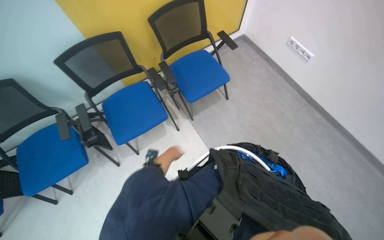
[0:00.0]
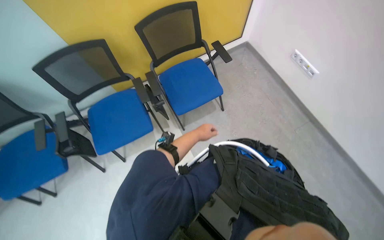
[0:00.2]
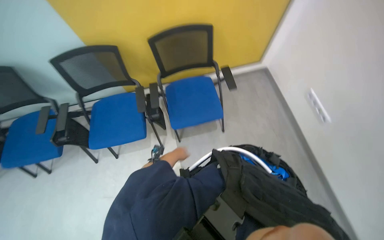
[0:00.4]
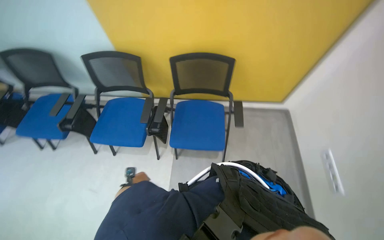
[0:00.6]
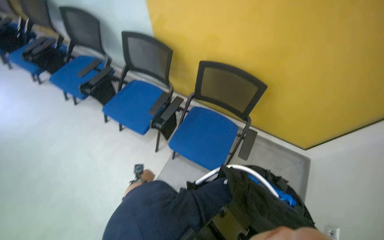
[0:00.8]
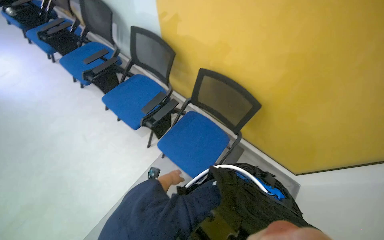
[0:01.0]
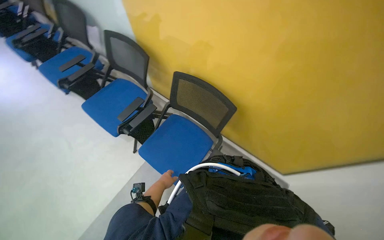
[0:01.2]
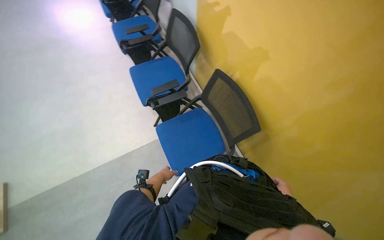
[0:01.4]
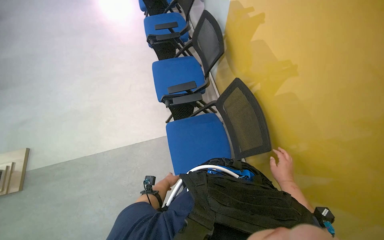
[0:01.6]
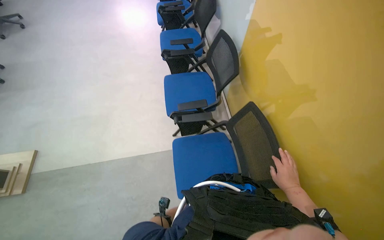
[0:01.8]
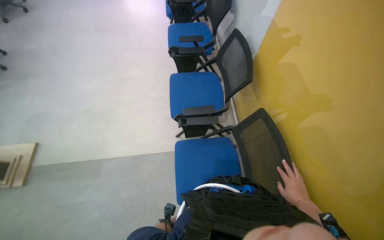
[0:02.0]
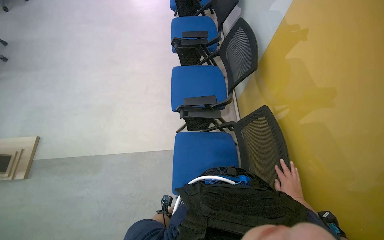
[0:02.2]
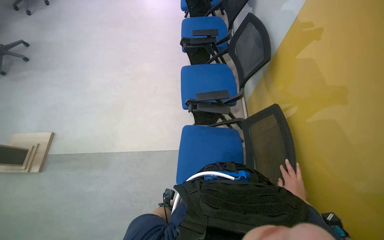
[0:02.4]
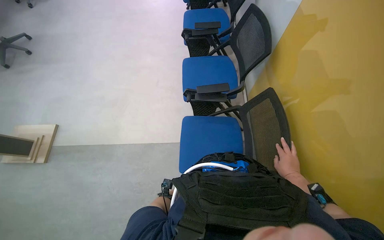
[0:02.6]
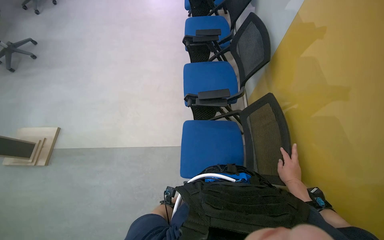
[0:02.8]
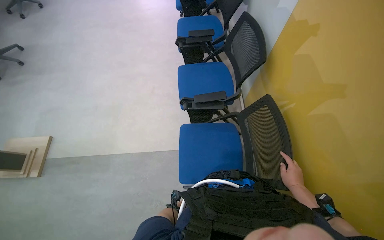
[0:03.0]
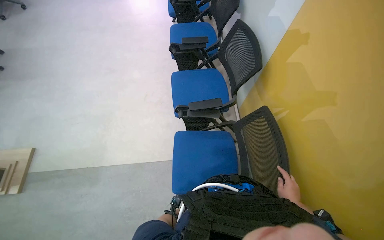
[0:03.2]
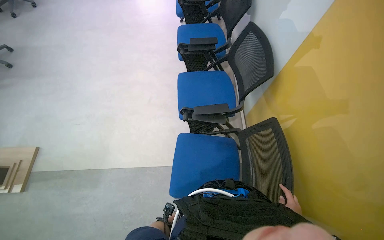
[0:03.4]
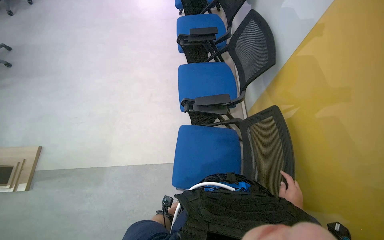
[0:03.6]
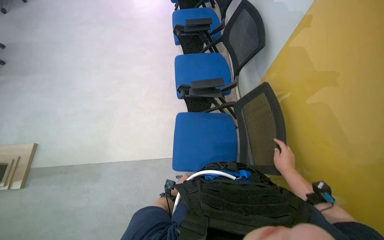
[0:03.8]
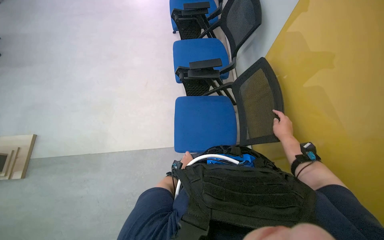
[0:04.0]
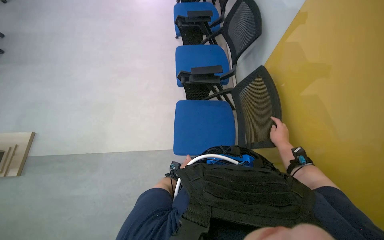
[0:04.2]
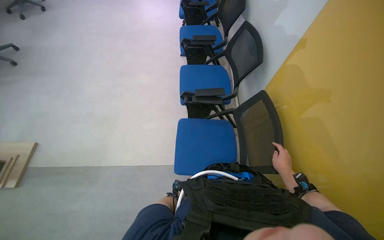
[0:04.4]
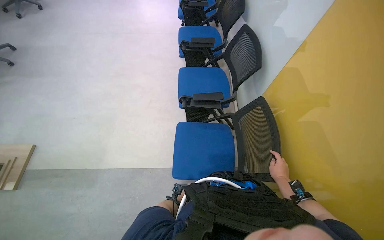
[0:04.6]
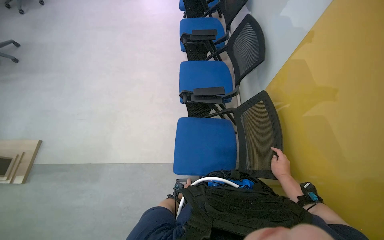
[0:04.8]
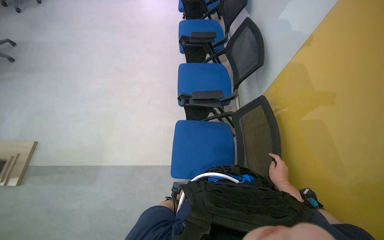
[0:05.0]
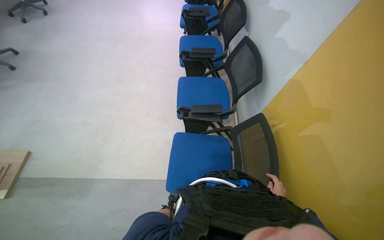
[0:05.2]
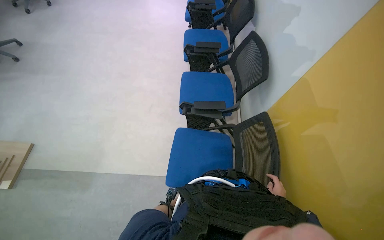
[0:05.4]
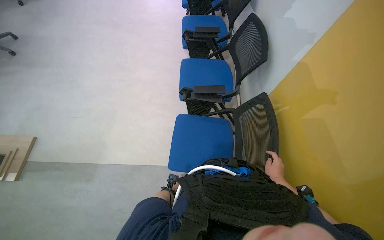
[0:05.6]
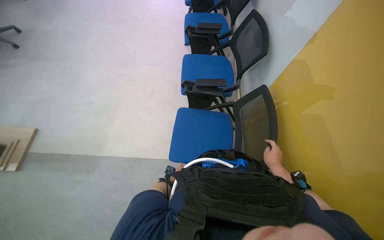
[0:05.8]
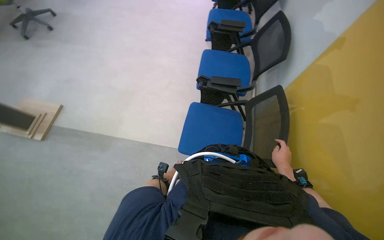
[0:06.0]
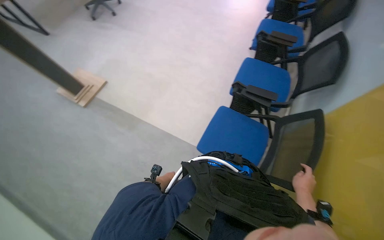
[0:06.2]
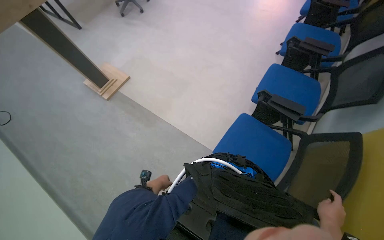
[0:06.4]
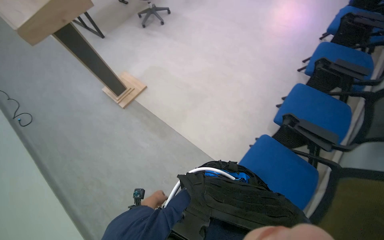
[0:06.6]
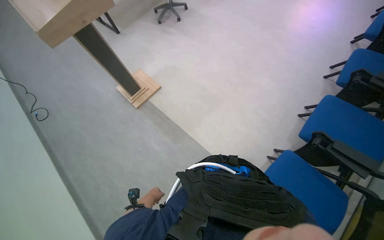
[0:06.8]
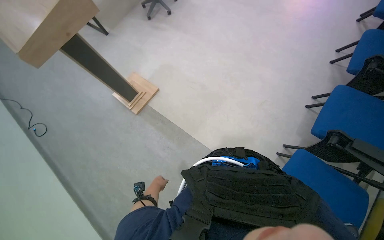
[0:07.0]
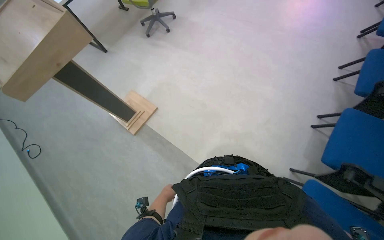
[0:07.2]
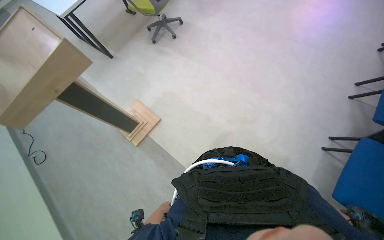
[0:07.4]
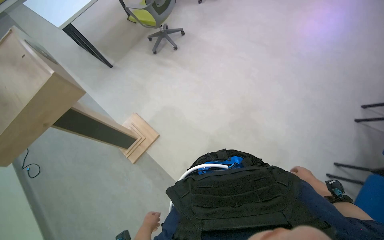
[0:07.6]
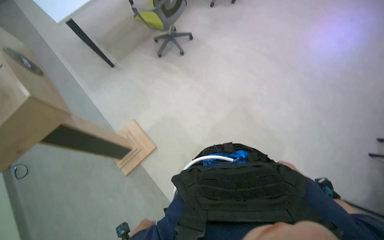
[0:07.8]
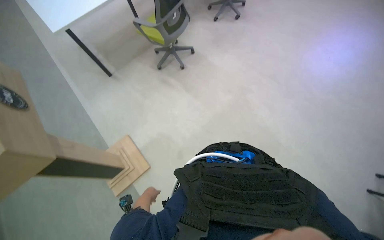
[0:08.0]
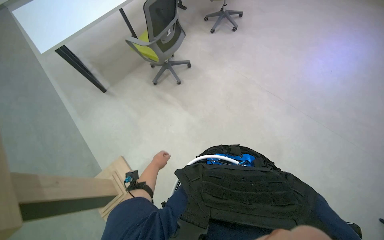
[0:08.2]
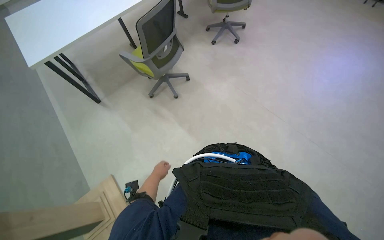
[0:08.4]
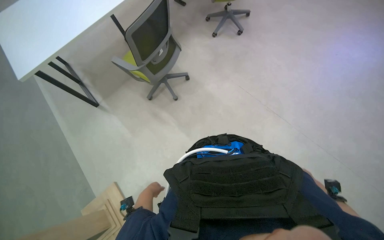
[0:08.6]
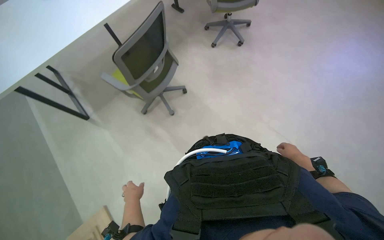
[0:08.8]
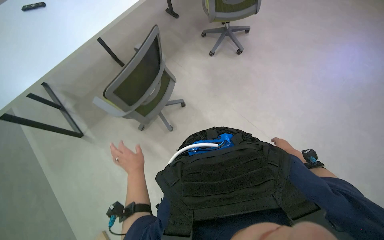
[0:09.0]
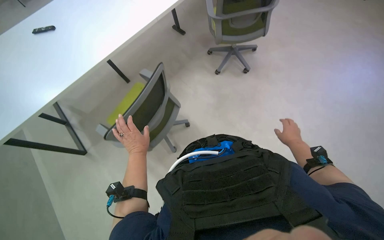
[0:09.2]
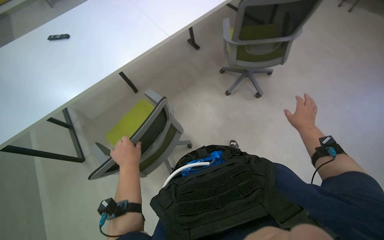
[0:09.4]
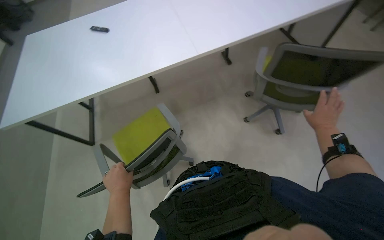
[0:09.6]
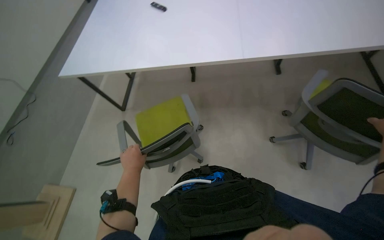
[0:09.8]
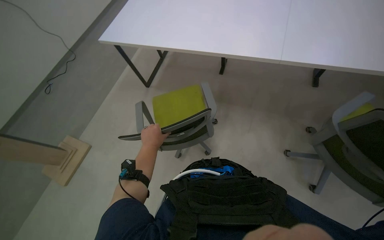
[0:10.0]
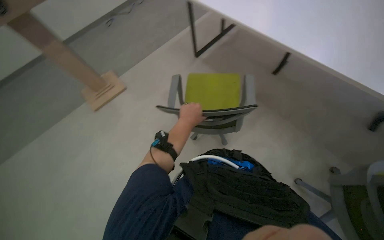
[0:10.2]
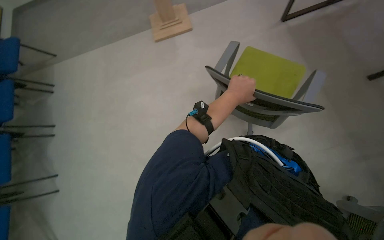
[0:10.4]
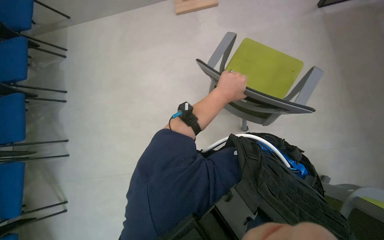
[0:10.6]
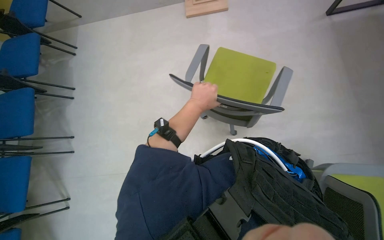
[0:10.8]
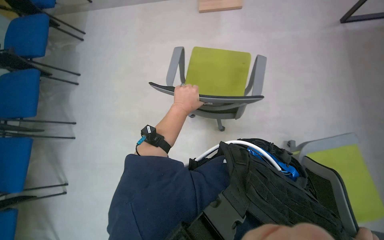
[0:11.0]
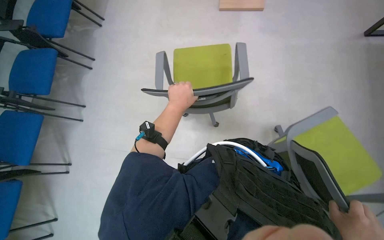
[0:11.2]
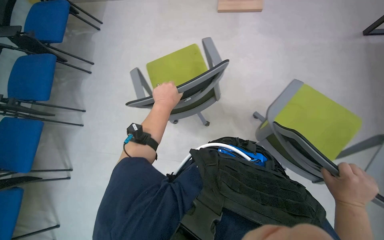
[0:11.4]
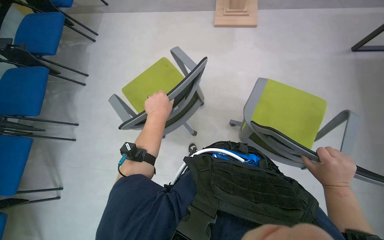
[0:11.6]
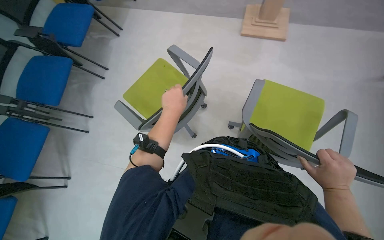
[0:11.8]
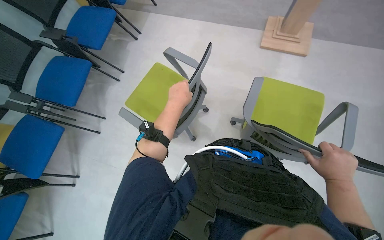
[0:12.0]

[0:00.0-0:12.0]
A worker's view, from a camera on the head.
Job: organizing items.
The whole recording: Arranging blue chairs. The worker arranges blue chairs in the room.
0:00.0 to 0:01.6: The camera travels approximately 1 m. The wearer's head swings approximately 105 degrees to the left.
0:04.4 to 0:06.0: The left hand goes nearer and farther, approximately 15 cm each way, reversing 2 times.
0:06.0 to 0:07.6: The camera travels some 90 cm. The wearer's head swings some 30 degrees to the left.
0:07.6 to 0:09.0: The camera pitches upward, by about 15 degrees.
0:09.0 to 0:10.4: The wearer moves roughly 70 cm. The head turns to the left by about 75 degrees. The camera pitches downward, by about 15 degrees.

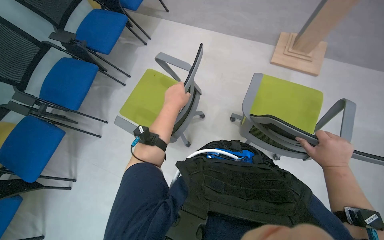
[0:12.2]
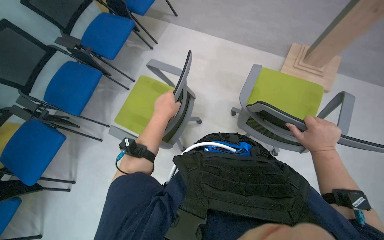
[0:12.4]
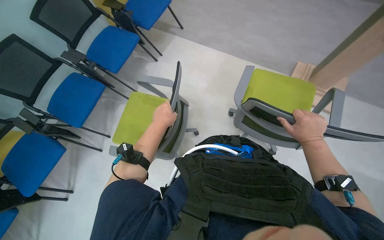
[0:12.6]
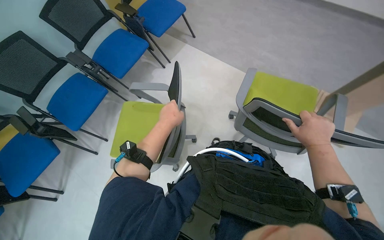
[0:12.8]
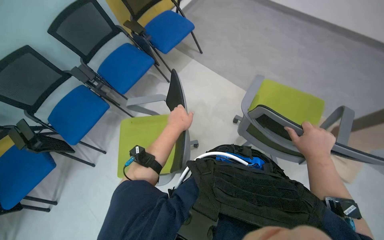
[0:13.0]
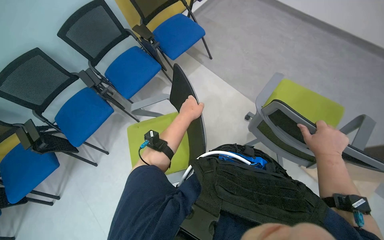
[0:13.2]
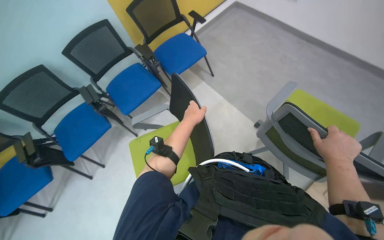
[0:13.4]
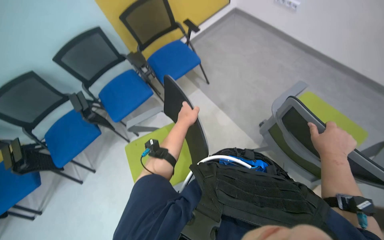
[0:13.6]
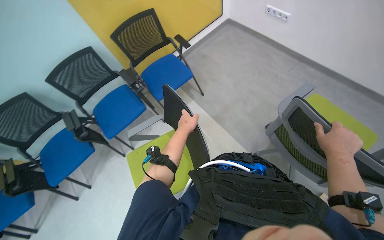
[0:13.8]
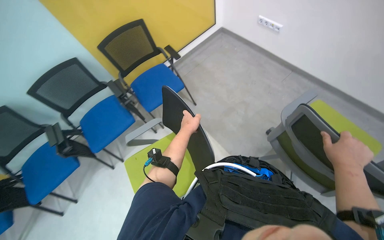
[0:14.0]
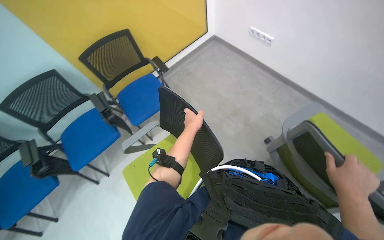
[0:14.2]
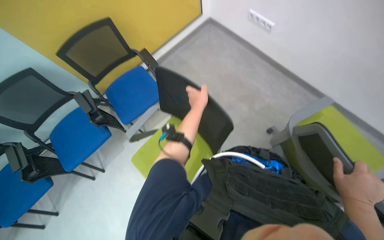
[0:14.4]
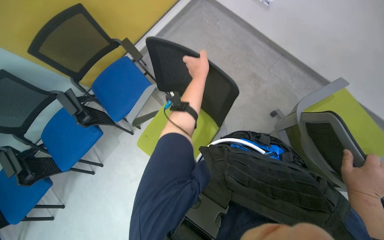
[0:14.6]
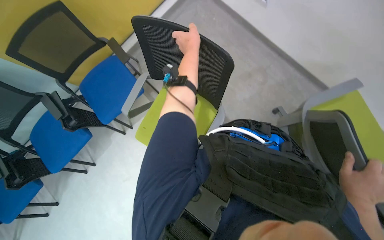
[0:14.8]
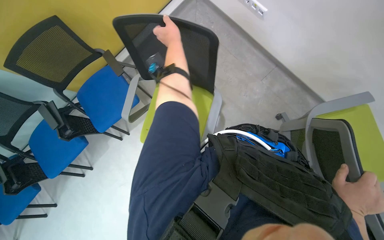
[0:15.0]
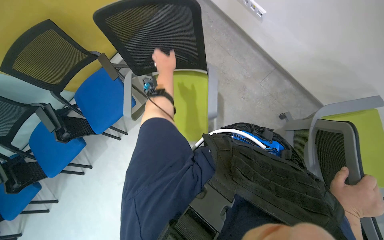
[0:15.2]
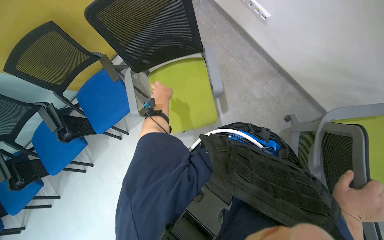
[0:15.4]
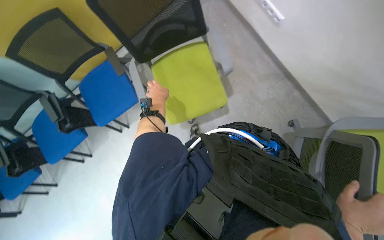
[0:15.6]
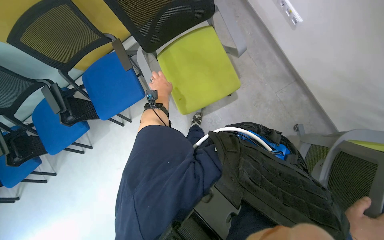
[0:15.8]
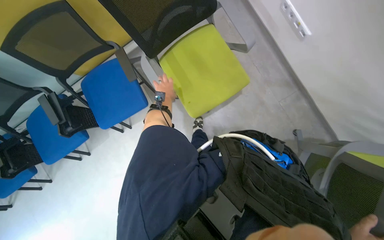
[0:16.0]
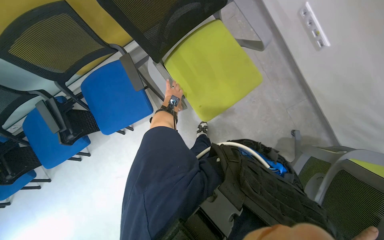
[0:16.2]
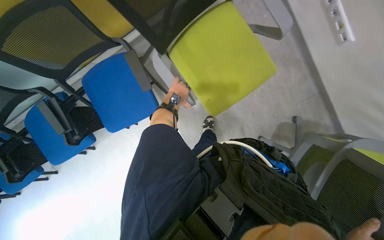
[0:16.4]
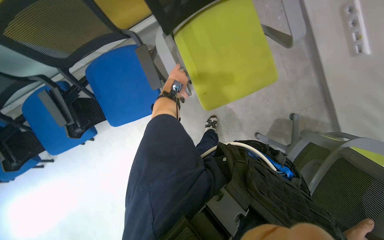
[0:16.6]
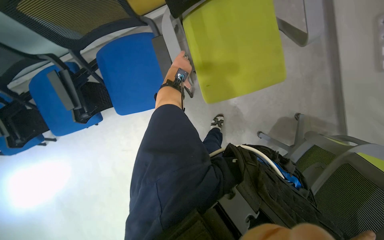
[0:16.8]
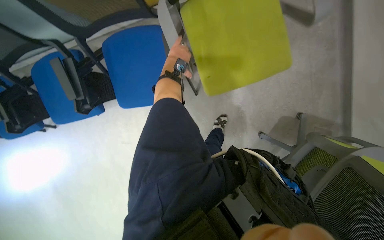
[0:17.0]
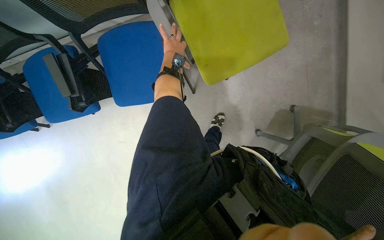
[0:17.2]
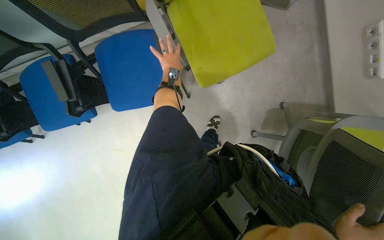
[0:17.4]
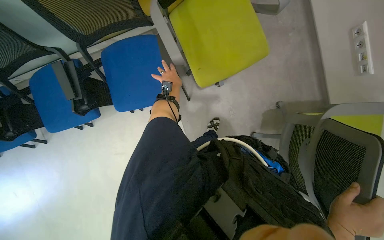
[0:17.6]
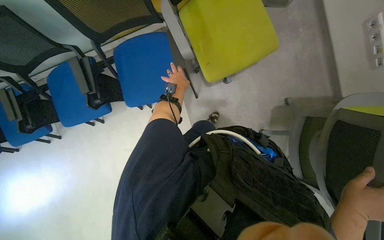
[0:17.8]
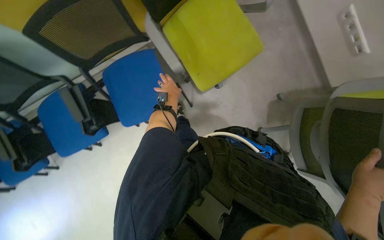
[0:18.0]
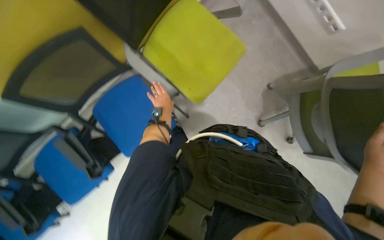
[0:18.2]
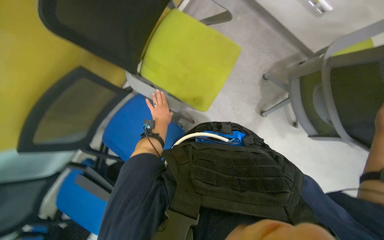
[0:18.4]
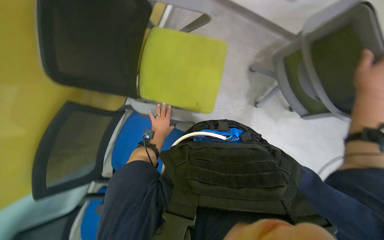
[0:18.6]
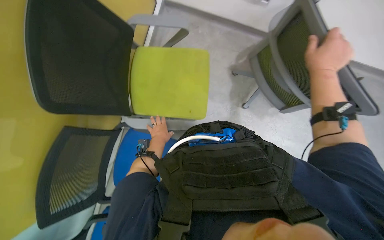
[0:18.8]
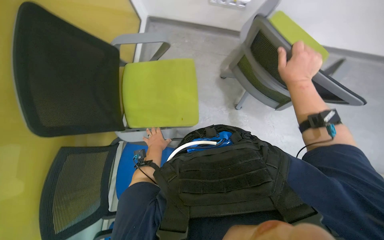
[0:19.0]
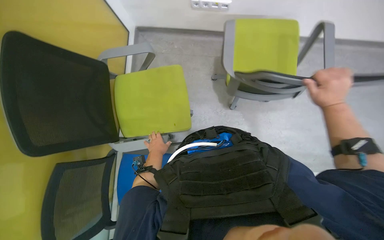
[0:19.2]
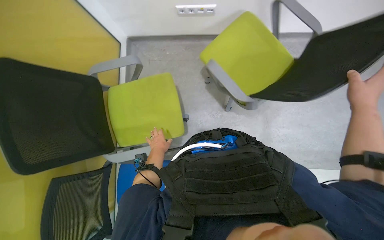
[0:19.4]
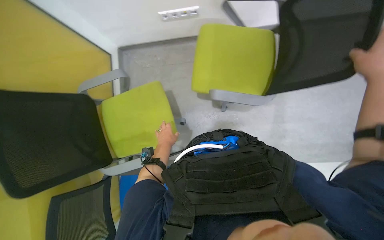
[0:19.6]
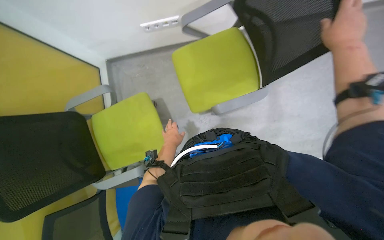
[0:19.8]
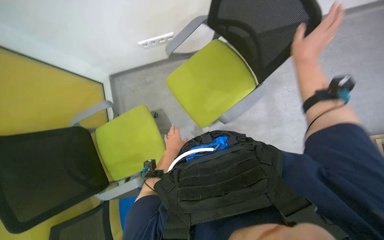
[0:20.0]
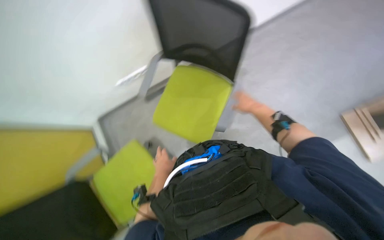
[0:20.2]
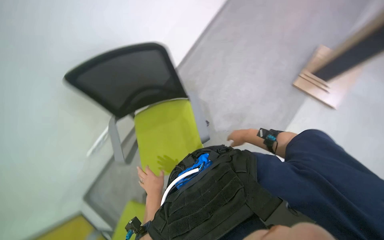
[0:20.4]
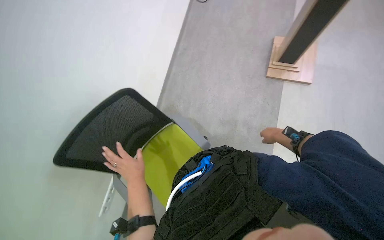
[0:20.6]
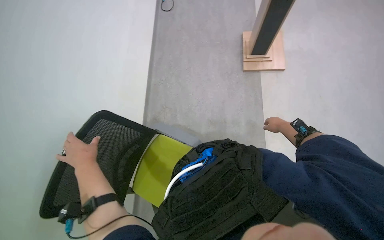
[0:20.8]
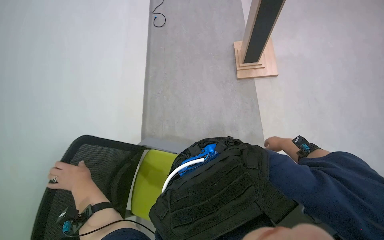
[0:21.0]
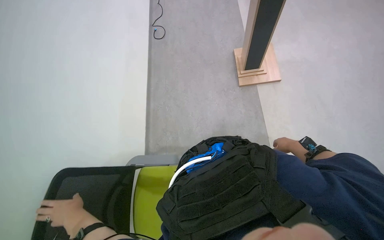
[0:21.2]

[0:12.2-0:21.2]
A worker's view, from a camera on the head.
Job: organizing items.
The whole recording: Arranging blue chairs. The worker arranges blue chairs in the room.
0:12.2 to 0:13.8: The head travels approximately 1 m. The head turns to the left by about 25 degrees.
0:13.8 to 0:15.2: The wearer moves approximately 50 cm.
0:15.2 to 0:16.6: The left hand moves farther from the camera, about 20 cm.
0:18.2 to 0:19.8: The scene turns about 60 degrees counterclockwise in the picture.
0:19.8 to 0:21.2: The view tips upward by some 20 degrees. The scene rotates counterclockwise by some 45 degrees.
